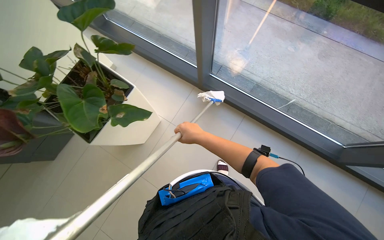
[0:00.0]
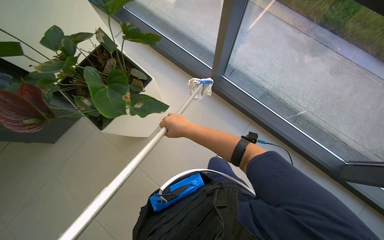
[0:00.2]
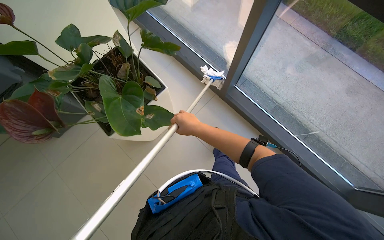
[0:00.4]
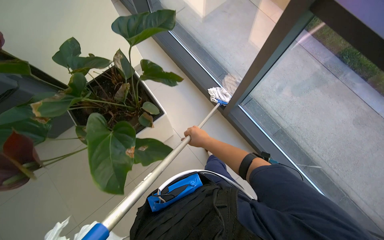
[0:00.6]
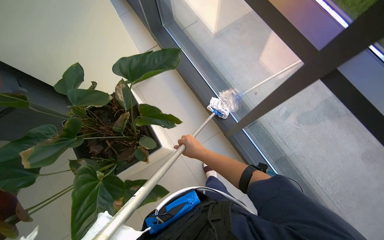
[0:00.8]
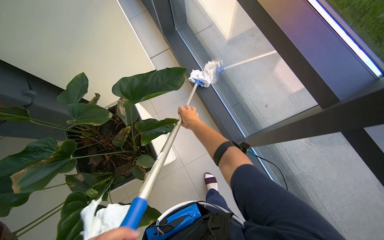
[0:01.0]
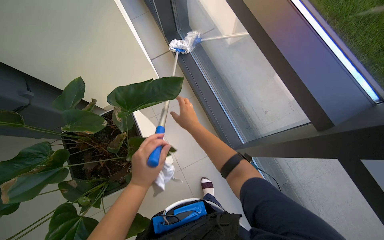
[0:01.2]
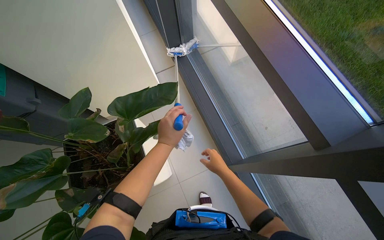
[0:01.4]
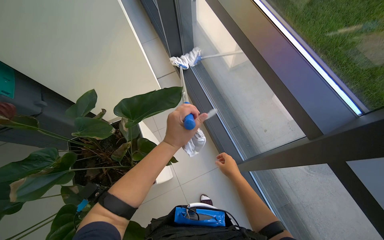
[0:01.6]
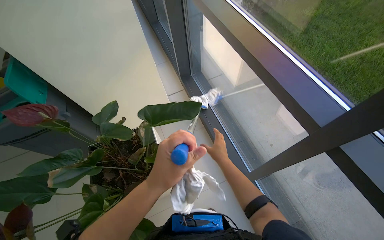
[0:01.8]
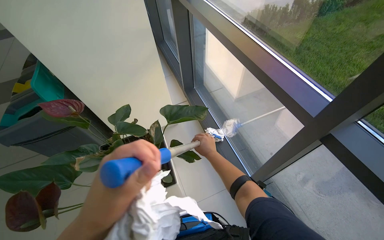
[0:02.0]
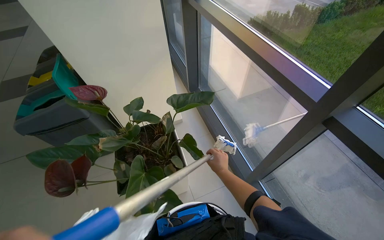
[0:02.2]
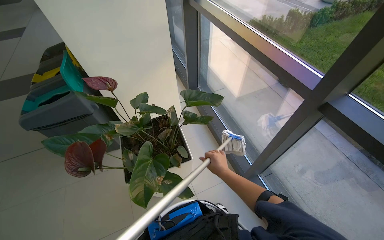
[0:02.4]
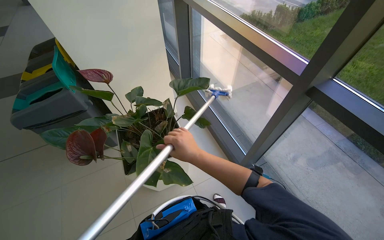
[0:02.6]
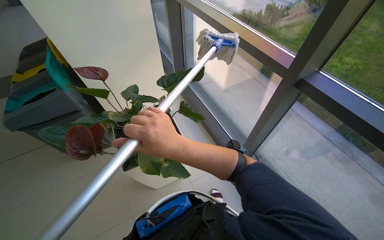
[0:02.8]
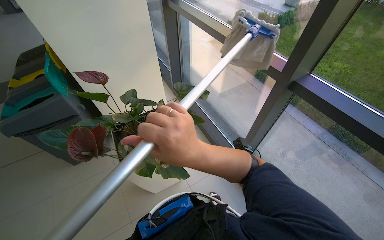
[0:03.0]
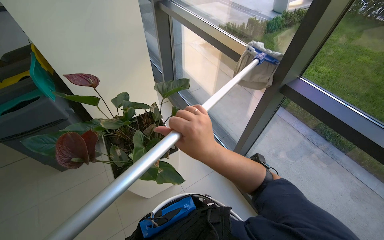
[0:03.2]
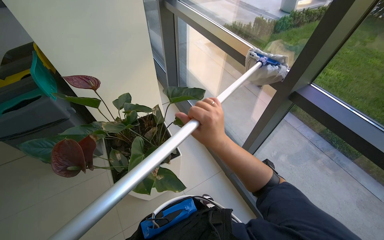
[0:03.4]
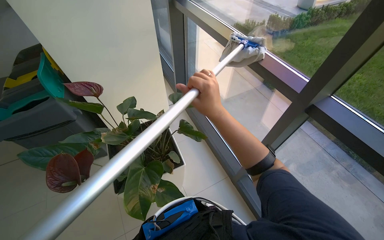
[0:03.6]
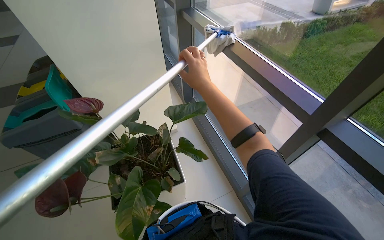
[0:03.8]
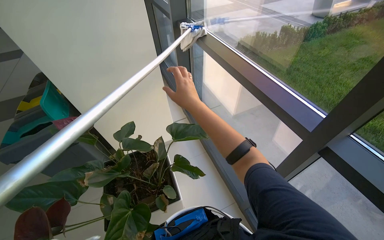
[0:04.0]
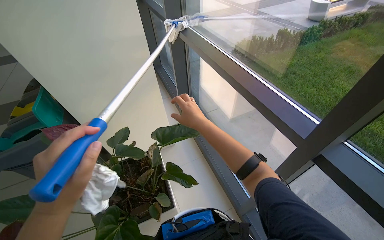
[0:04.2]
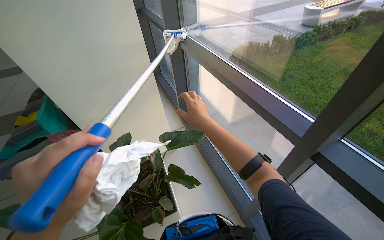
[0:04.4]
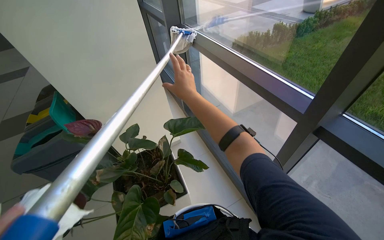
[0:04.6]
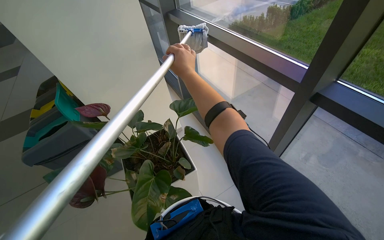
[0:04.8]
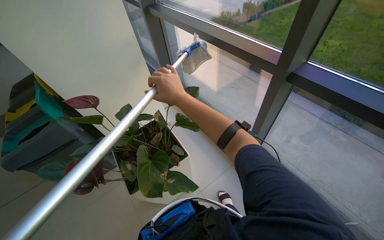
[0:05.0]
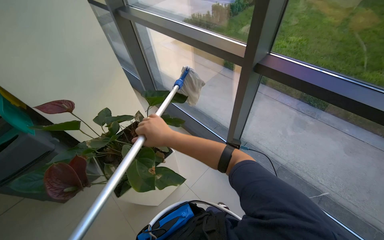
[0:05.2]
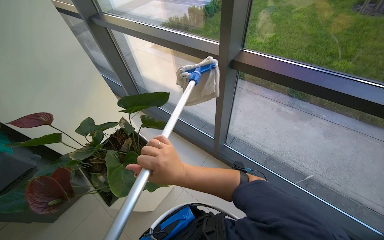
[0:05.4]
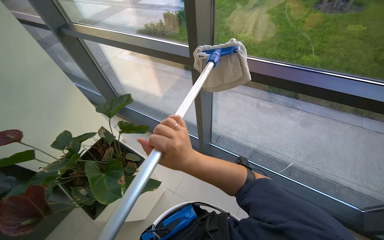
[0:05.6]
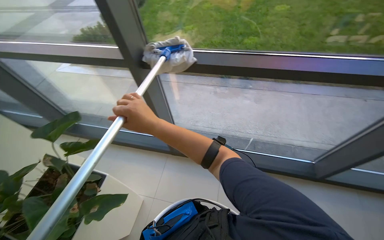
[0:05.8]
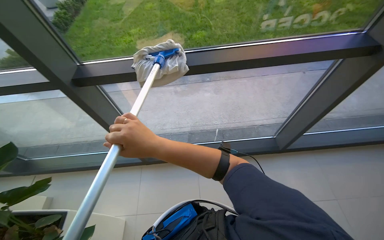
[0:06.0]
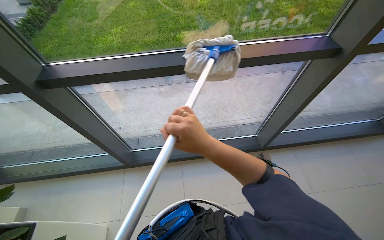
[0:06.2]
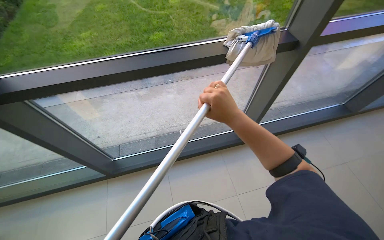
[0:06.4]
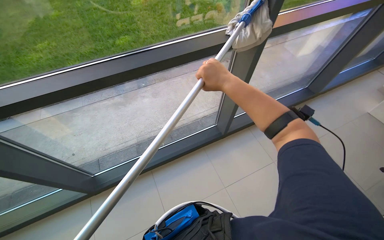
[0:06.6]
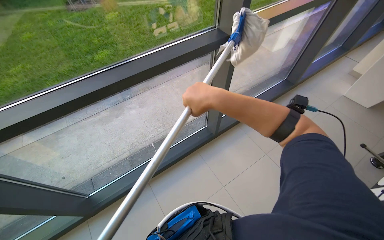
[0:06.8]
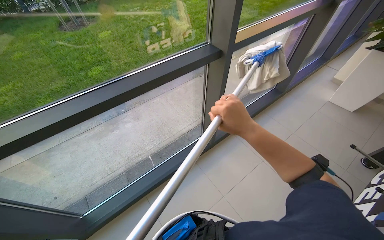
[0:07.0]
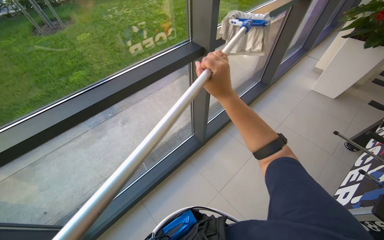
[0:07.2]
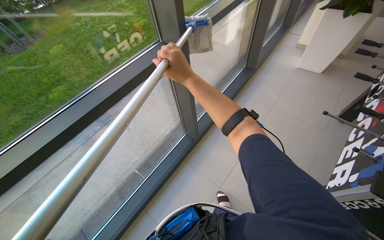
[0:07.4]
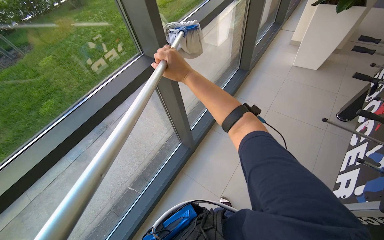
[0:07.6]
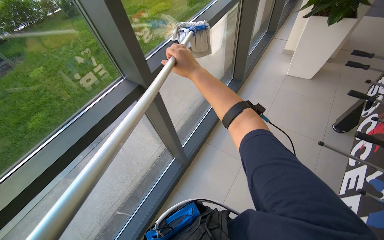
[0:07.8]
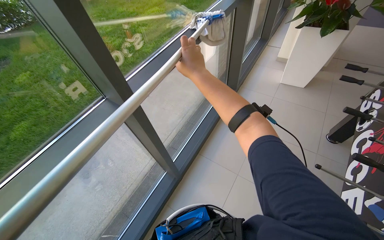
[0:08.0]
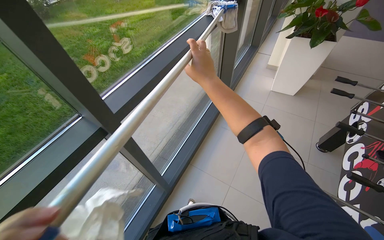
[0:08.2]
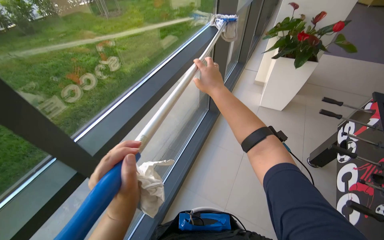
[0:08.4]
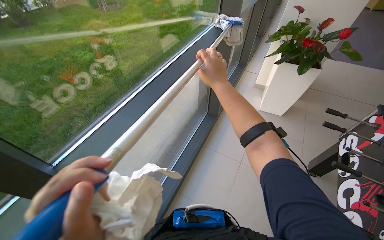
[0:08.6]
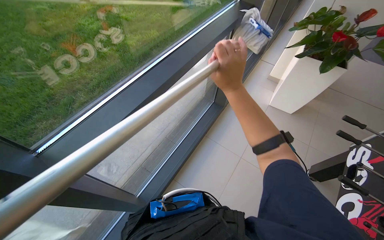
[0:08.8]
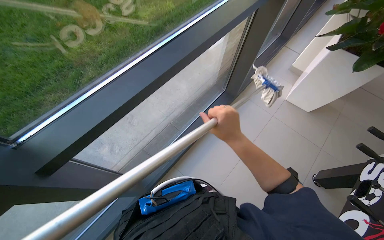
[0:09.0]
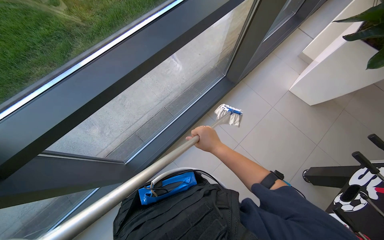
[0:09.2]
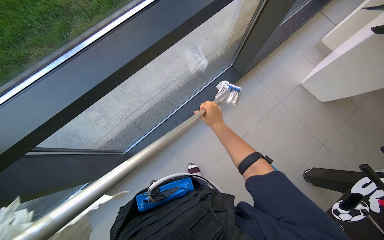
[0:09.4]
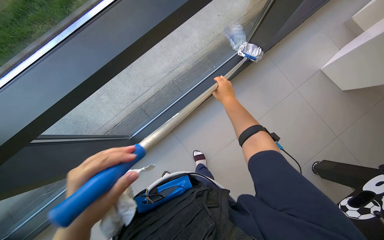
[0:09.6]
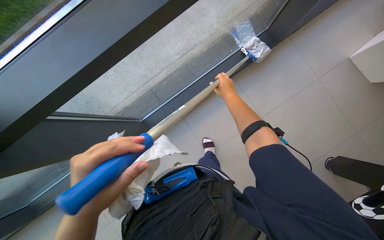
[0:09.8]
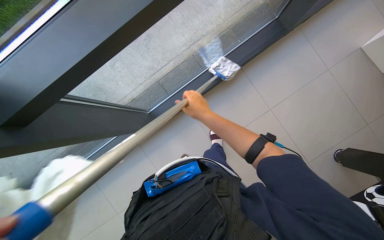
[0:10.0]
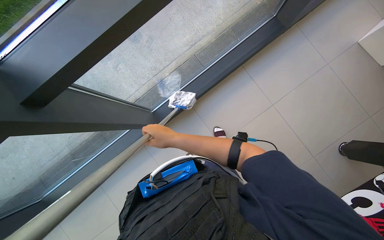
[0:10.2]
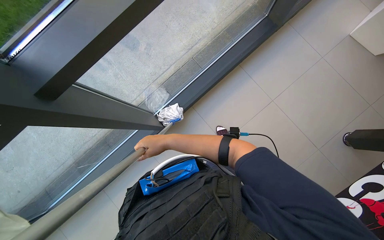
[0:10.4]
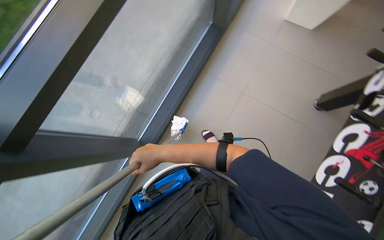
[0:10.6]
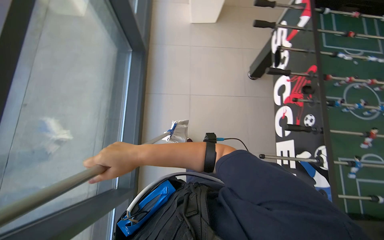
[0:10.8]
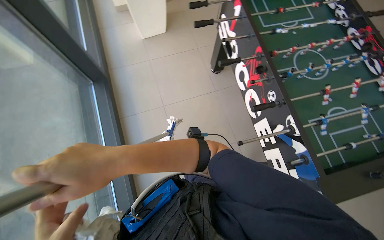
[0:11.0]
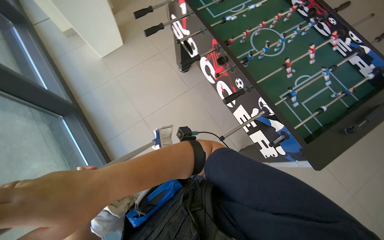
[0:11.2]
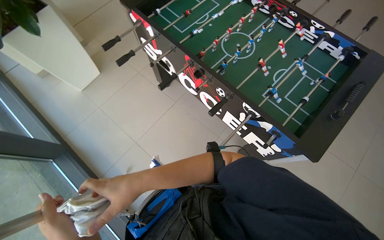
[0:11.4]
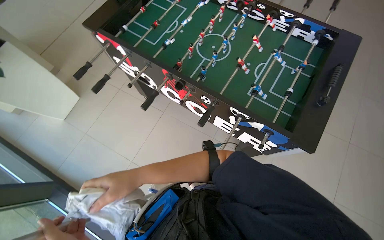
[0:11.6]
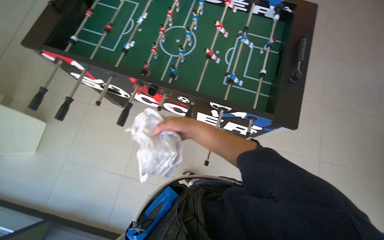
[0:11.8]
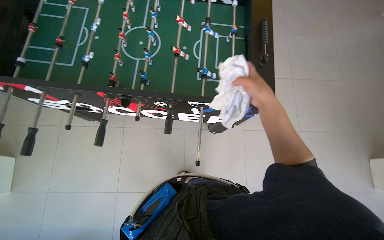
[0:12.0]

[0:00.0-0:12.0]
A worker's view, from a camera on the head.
Job: cleaning windows.
The whole recording: Cleaning glass windows. The worker cleans the glass windows using a long-handled tool with a cloth.
0:00.0 to 0:01.6: The head travels some 60 cm. The scene rotates clockwise by some 30 degrees.
0:01.6 to 0:03.0: The camera is carried some 50 cm. The view tilts about 15 degrees upward.
0:03.0 to 0:04.4: The right hand shifts approximately 50 cm farther from the camera, up the picture and to the right.
0:04.4 to 0:06.0: The camera travels about 50 cm. The head turns to the right by approximately 70 degrees.
0:06.0 to 0:07.6: The camera is carried roughly 40 cm. The wearer's head swings some 50 degrees to the right.
0:07.6 to 0:09.0: The camera is carried roughly 70 cm.
0:09.0 to 0:10.4: The wearer looks some 20 degrees further downward. The right hand heads farther from the camera and to the left, covering some 30 cm.
0:10.4 to 0:12.0: The wearer moves roughly 50 cm. The wearer's head swings roughly 140 degrees to the right.

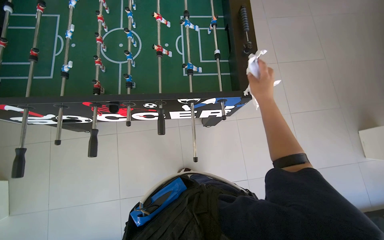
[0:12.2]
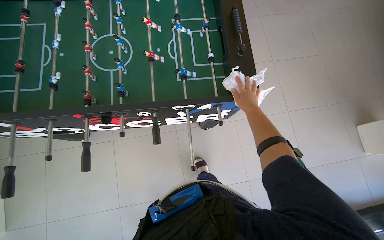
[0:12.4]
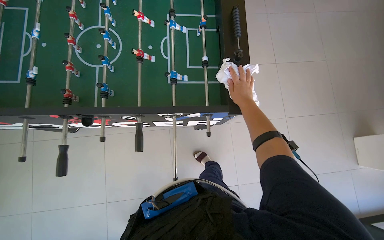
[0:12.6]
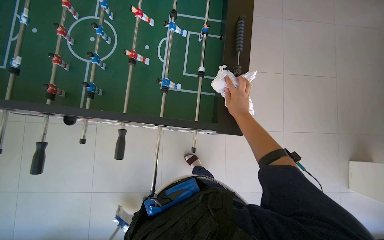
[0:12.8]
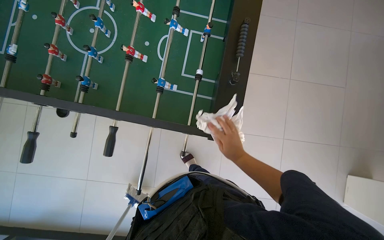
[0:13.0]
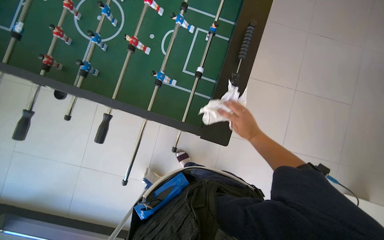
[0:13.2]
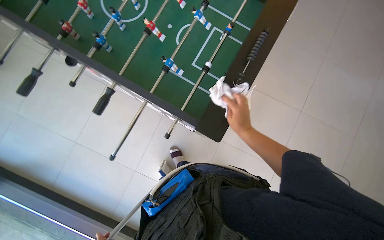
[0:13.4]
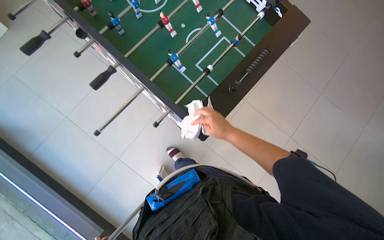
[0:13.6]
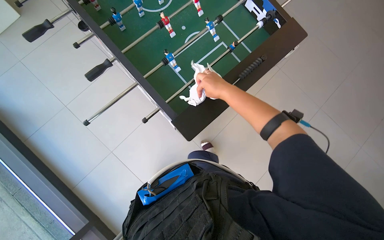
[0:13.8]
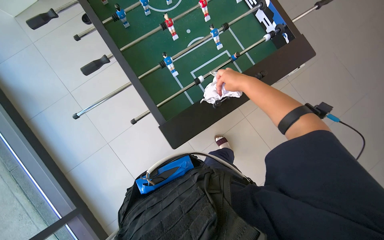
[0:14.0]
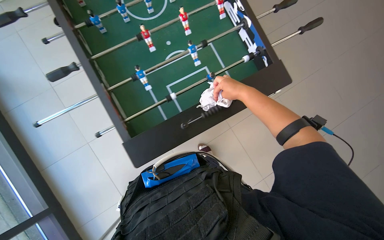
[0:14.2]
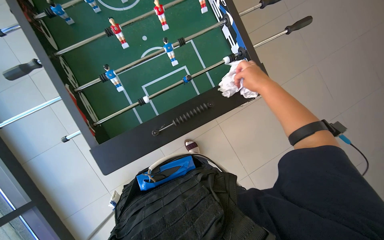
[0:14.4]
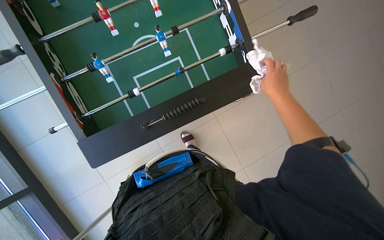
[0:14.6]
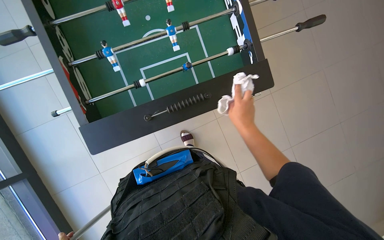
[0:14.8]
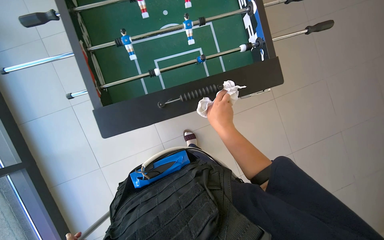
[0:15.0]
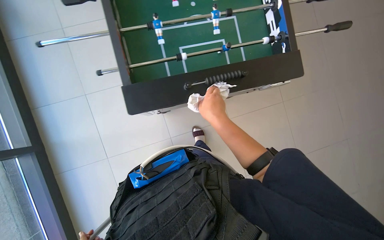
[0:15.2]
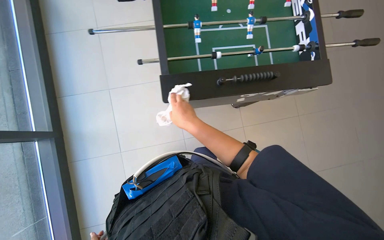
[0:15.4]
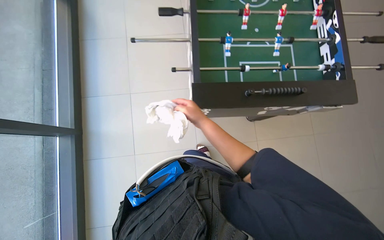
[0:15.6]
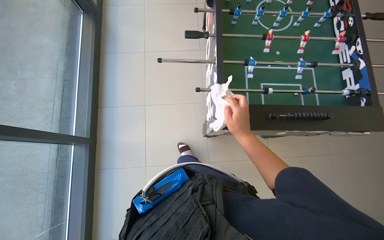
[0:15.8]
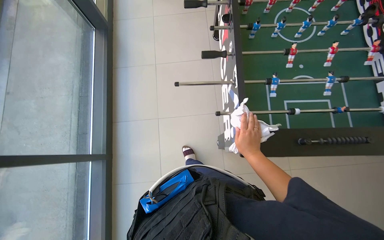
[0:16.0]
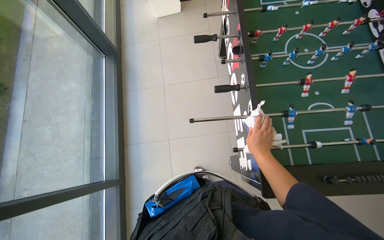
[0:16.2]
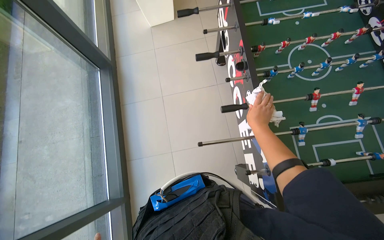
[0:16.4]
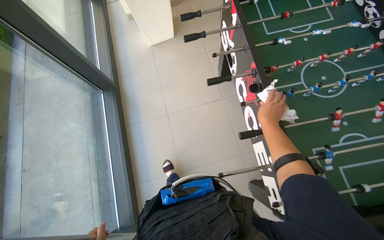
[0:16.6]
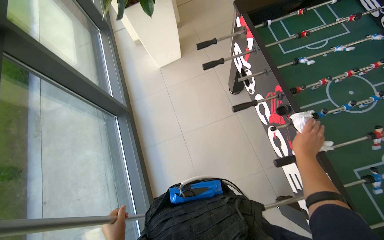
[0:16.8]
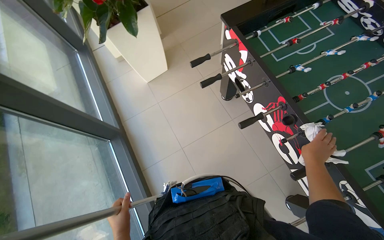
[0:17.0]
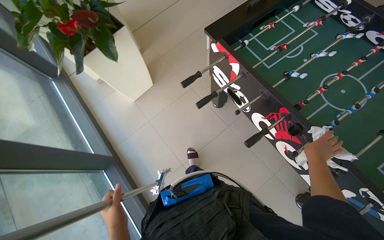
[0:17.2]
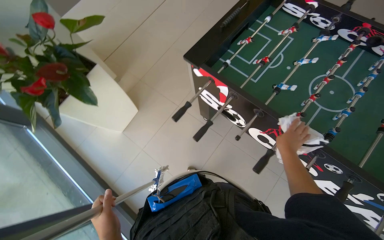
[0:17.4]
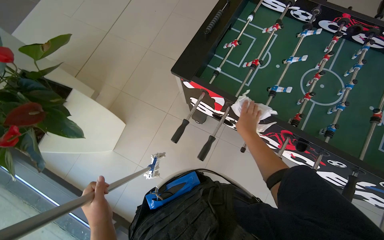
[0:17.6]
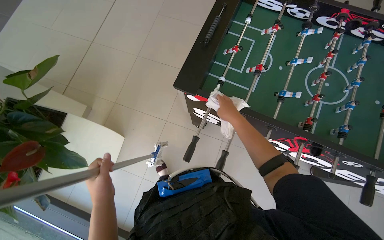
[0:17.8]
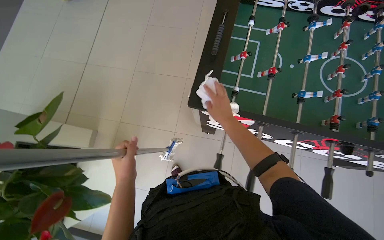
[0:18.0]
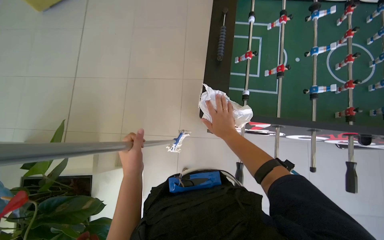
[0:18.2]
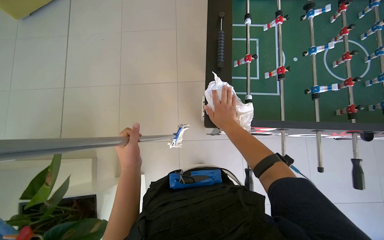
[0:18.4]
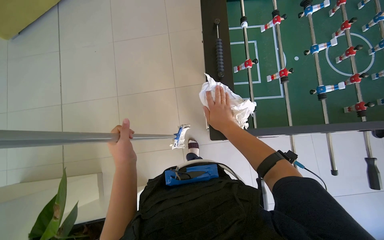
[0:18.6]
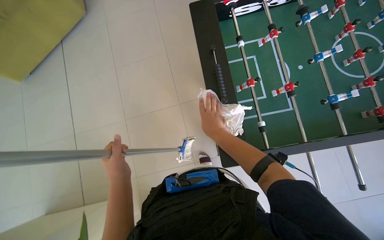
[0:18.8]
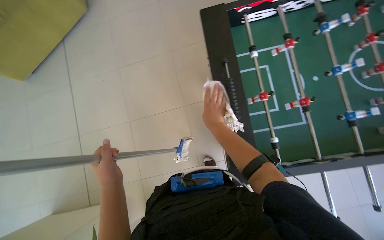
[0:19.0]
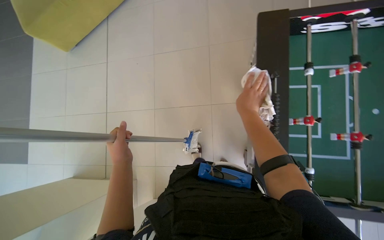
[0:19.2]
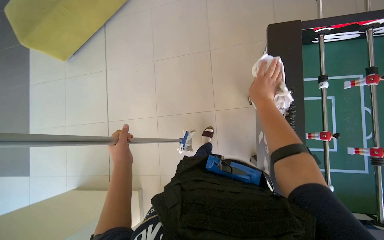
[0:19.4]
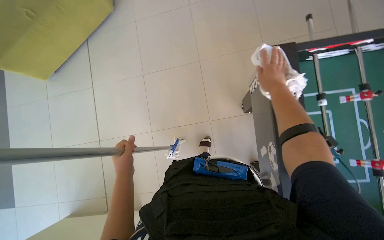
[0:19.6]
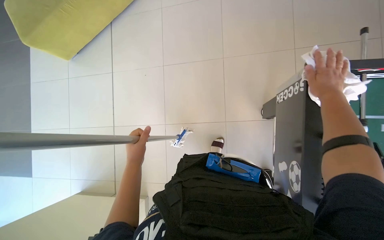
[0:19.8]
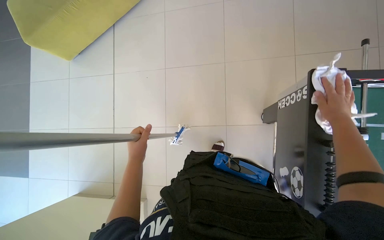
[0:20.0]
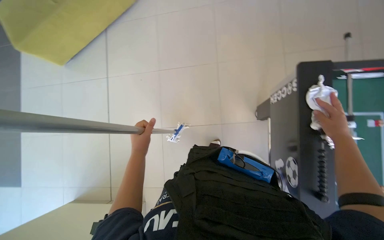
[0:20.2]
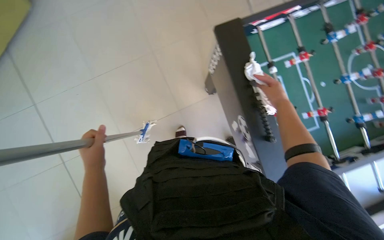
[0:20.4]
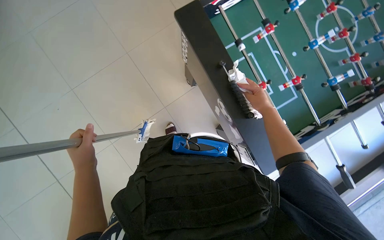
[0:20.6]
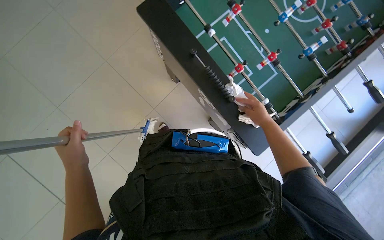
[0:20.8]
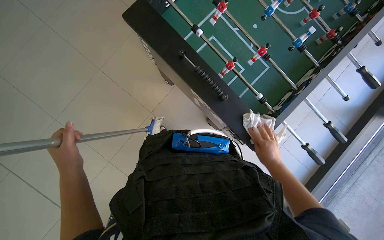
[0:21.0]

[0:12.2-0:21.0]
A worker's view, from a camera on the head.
Job: cleaning windows.
The whole recording: Cleaning glass windows. The worker cleans the glass windows using a long-handled tool with a cloth.
0:12.2 to 0:13.6: The scene rotates clockwise by some 45 degrees.
0:13.6 to 0:15.2: The scene rotates clockwise by about 35 degrees. The right hand travels to the right and back again, some 50 cm each way.
0:15.2 to 0:16.6: The camera is carried about 70 cm. The wearer looks roughly 15 degrees further upward.
0:16.6 to 0:18.0: The wearer moves about 90 cm. The wearer looks about 65 degrees further to the right.
0:18.0 to 0:19.6: The camera travels approximately 50 cm.
0:19.6 to 0:21.0: The wearer's head swings approximately 55 degrees to the right.
